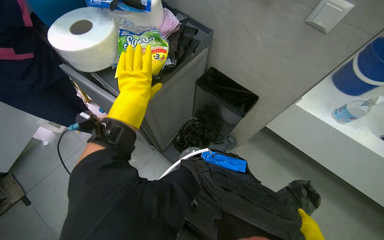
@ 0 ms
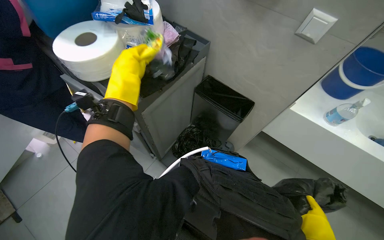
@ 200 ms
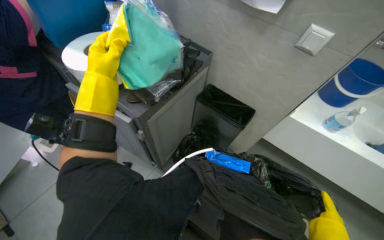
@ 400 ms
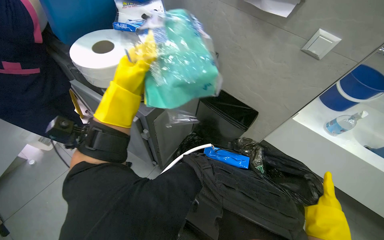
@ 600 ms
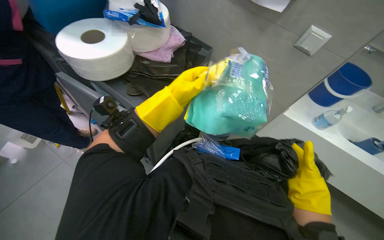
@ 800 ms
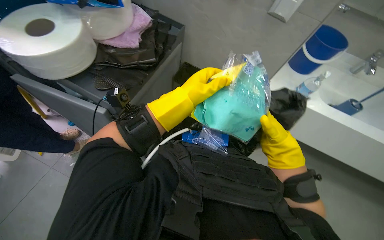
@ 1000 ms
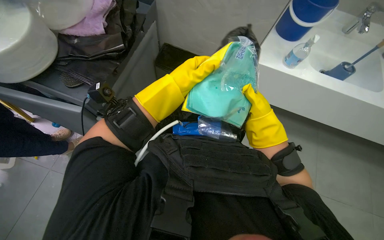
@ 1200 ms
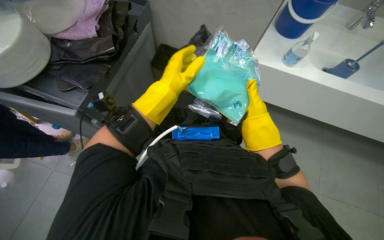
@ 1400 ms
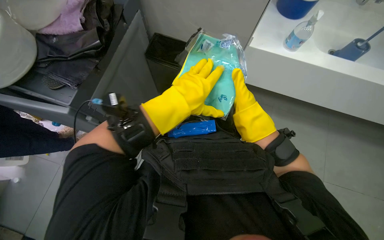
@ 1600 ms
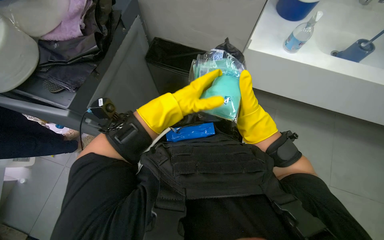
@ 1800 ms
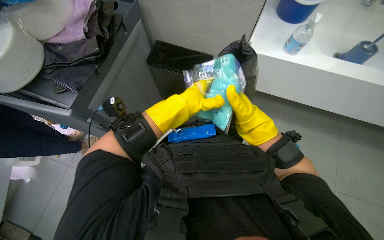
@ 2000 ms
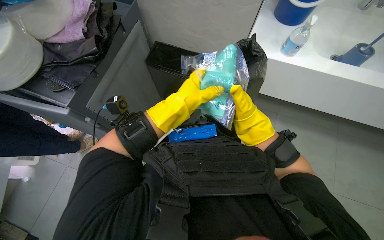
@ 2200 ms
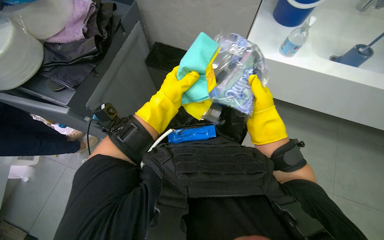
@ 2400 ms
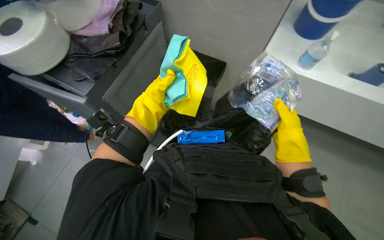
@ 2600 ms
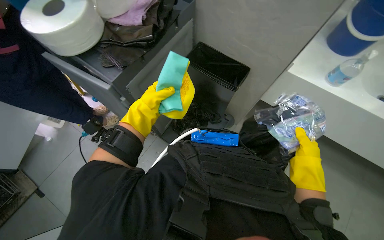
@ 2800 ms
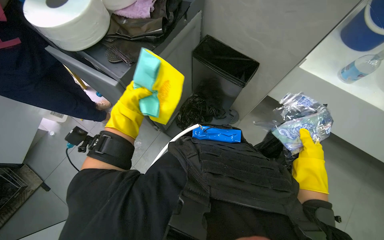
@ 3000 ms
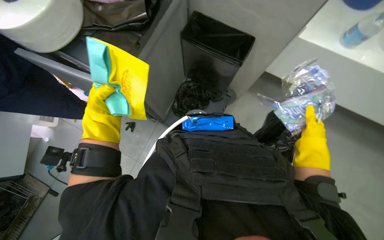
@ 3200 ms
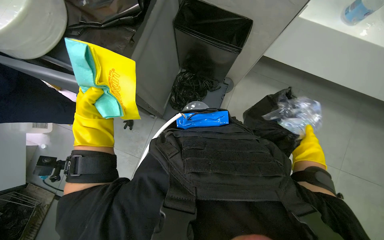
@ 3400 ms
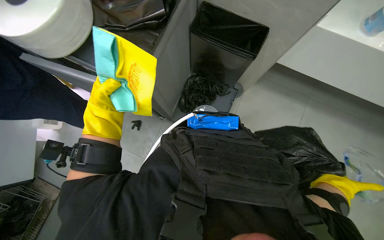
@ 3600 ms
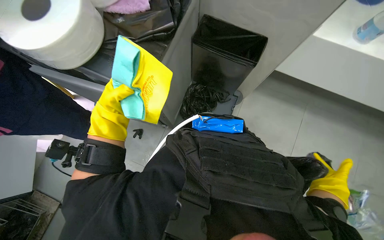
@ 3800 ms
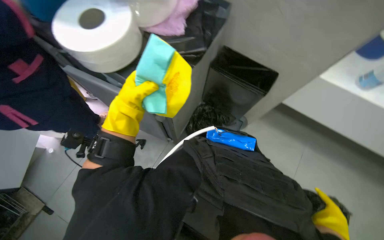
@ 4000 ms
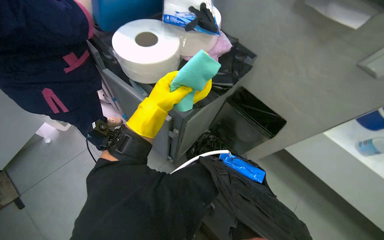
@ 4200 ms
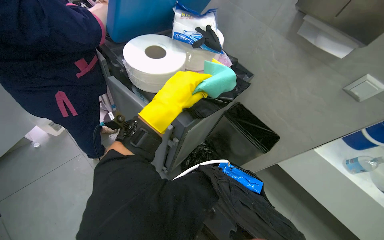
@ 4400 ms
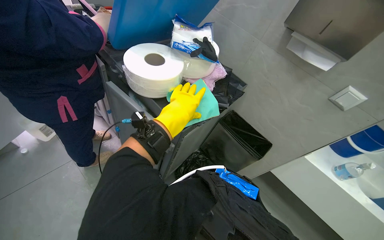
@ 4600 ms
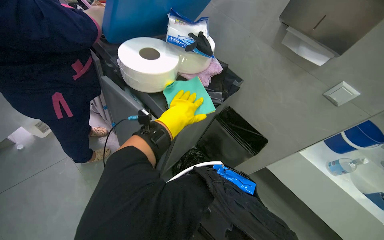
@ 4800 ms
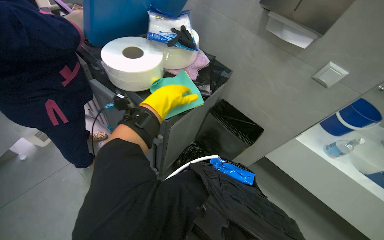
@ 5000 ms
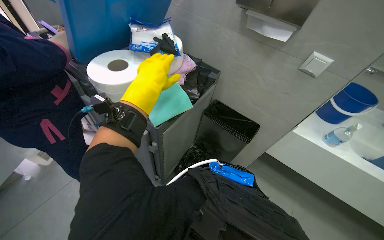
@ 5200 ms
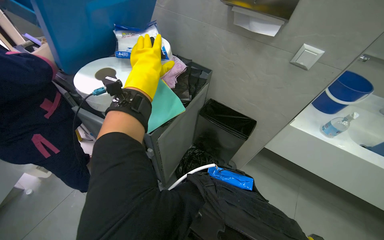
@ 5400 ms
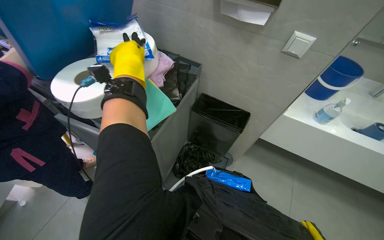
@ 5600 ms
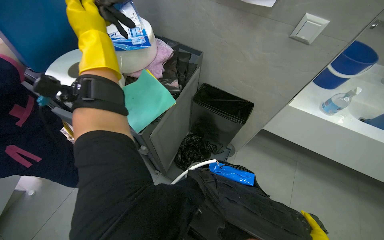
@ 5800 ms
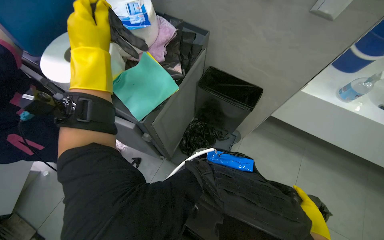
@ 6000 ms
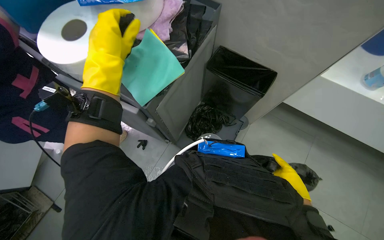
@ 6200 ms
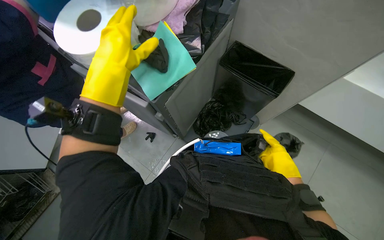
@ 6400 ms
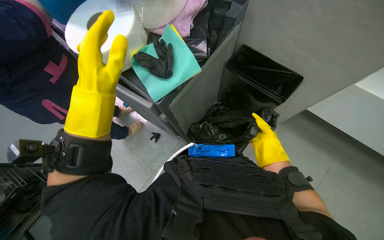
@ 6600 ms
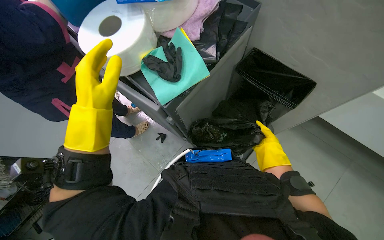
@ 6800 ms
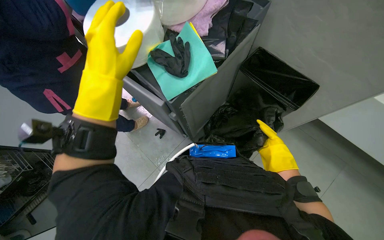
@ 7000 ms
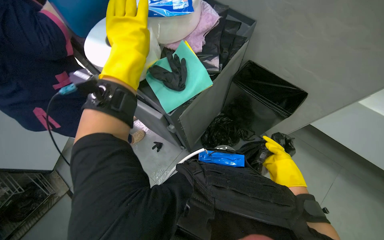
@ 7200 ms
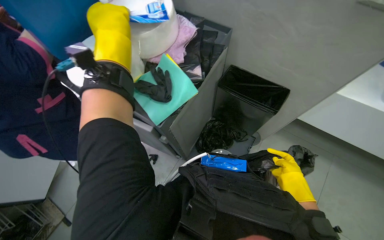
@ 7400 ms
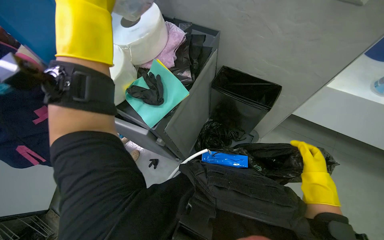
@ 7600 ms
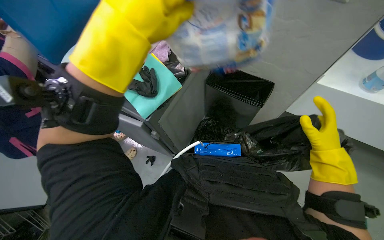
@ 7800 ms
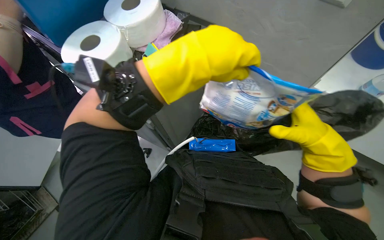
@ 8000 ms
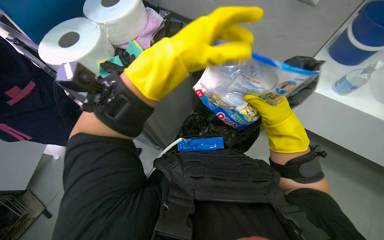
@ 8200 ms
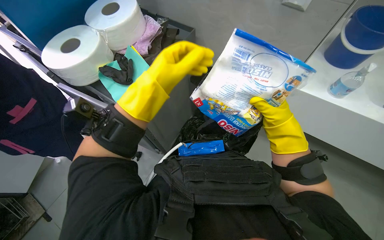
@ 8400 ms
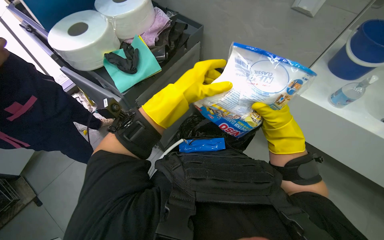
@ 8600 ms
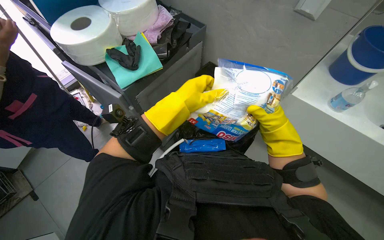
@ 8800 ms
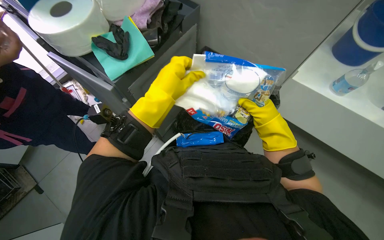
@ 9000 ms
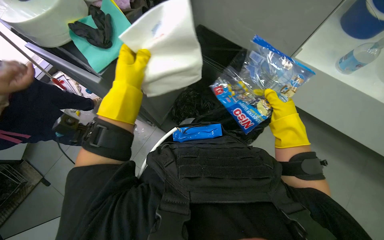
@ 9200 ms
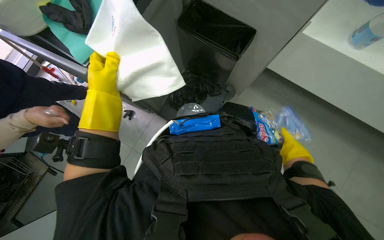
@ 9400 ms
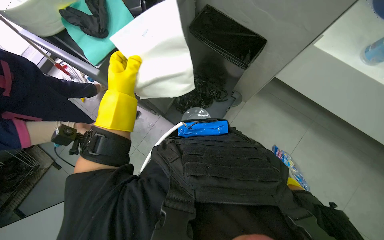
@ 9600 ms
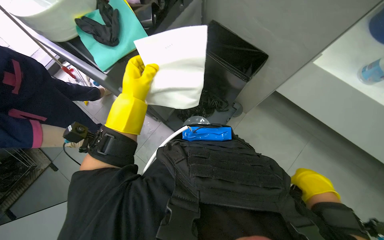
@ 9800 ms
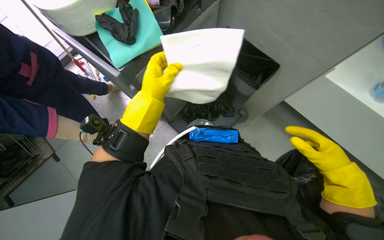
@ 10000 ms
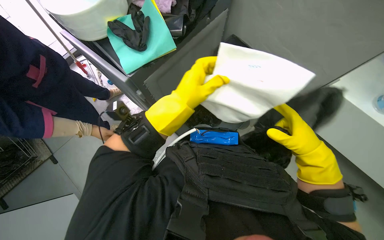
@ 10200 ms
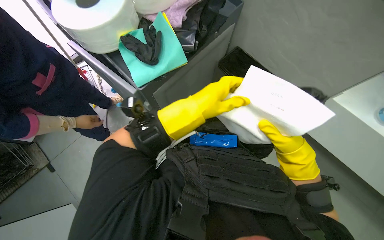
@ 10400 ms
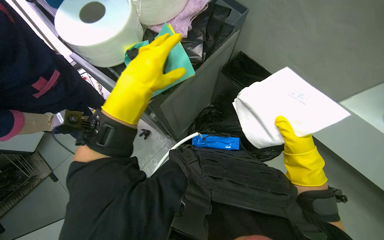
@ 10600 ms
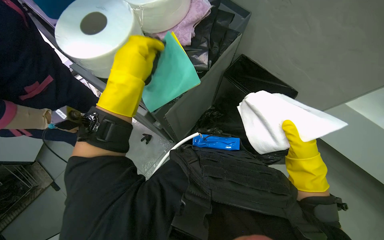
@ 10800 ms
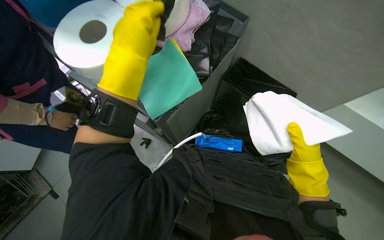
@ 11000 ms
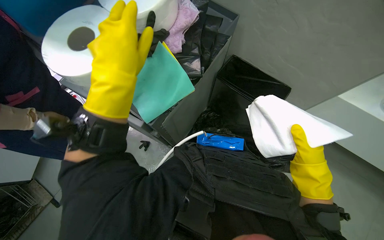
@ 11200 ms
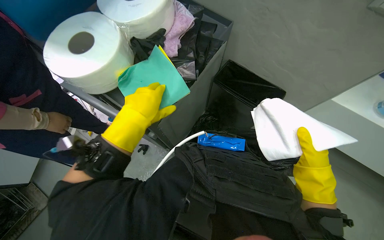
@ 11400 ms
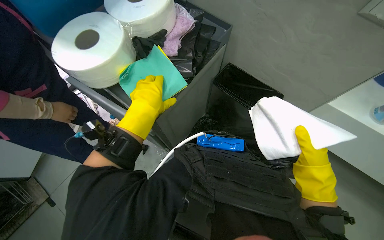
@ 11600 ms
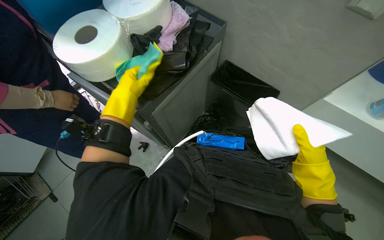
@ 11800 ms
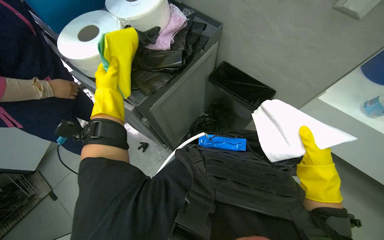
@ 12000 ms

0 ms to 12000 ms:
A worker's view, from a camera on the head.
Job: managing trash.
The whole recording: Collecting trash and bagging it. The worker collects various items and places them into a black trash bag.
0 ms to 1600 ms: The head rotates about 25 degrees to the right.
1600 ms to 3000 ms: The left hand travels to the left and farther from the camera by about 30 cm, while the right hand shifts roughly 15 cm to the right and down the picture.
3000 ms to 4400 ms: The view tips upward by approximately 15 degrees.
4400 ms to 6000 ms: The left hand swings nearer and farther, roughly 20 cm each way, with 2 reversals.
6000 ms to 7600 ms: The left hand moves nearer to the camera, roughly 10 cm.
7600 ms to 9000 ms: The right hand heads up the picture, covering some 10 cm. The left hand heads down the picture, to the right and farther from the camera, covering some 30 cm.
10400 ms to 12000 ms: The left hand is displaced to the left by roughly 25 cm.

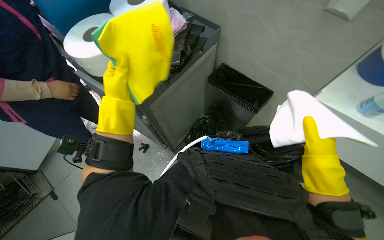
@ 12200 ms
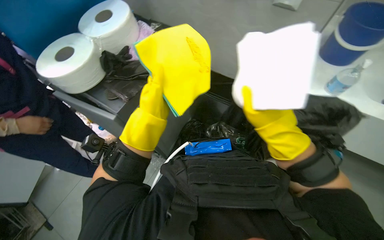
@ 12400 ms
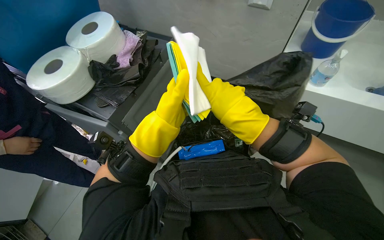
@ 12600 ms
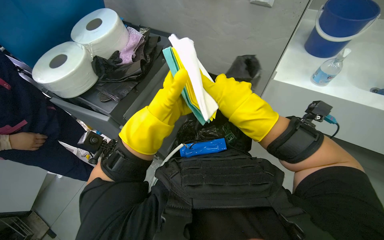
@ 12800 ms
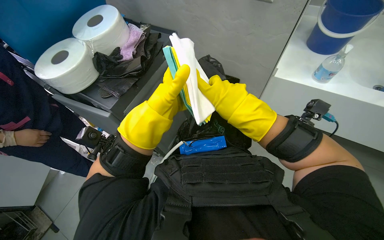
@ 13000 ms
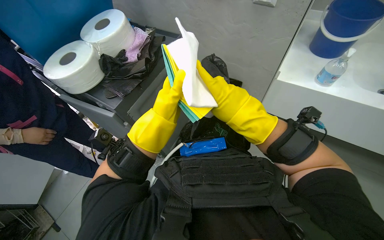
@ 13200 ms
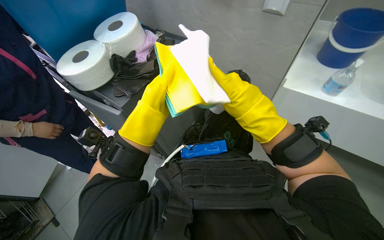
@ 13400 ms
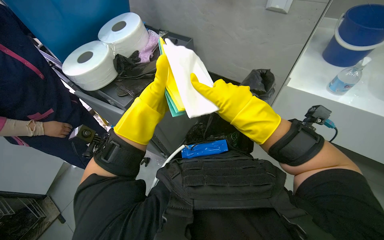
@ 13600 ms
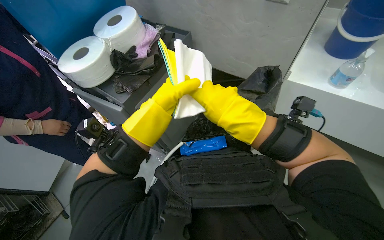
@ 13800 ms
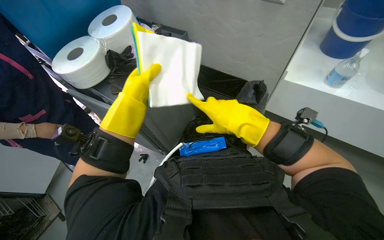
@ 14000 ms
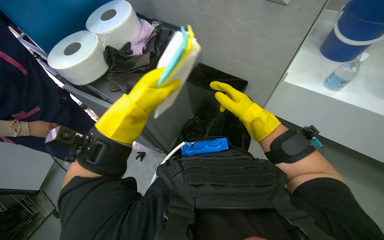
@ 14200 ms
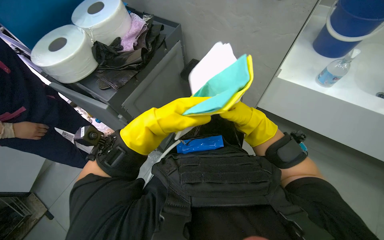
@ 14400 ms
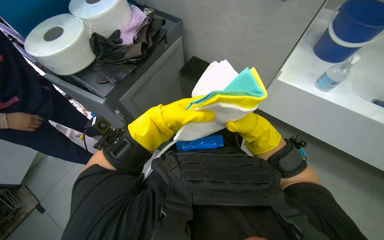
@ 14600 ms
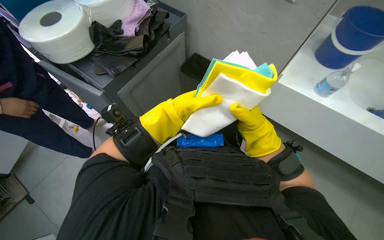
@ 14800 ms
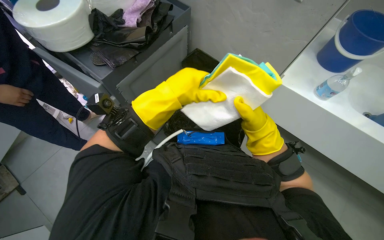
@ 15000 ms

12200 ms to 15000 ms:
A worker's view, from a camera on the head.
Job: managing trash.
The whole recording: Collecting trash and bagging it. The worker collects various items and places them into a black trash bag.
12200 ms to 13600 ms: The left hand goes approximately 15 cm to the right. The right hand goes about 20 cm to the left and nearer to the camera.
13600 ms to 15000 ms: The left hand goes about 10 cm to the right, while the right hand travels farther from the camera and to the right by roughly 25 cm.

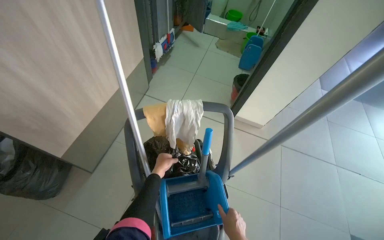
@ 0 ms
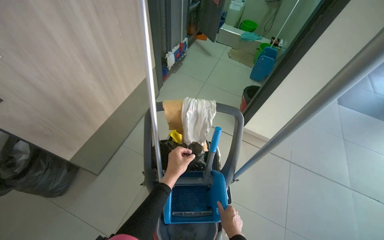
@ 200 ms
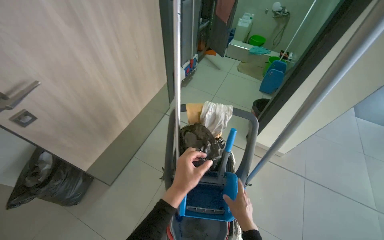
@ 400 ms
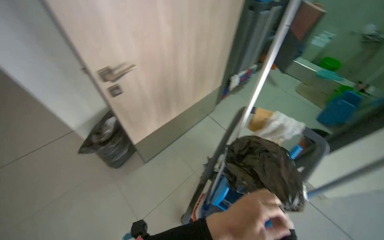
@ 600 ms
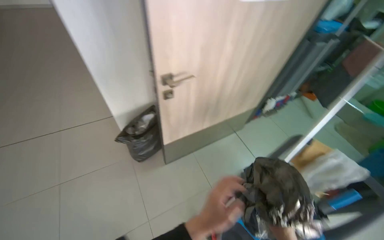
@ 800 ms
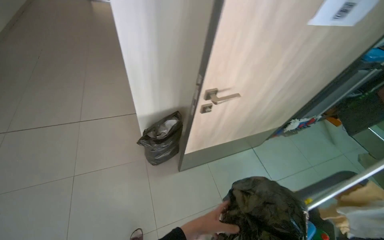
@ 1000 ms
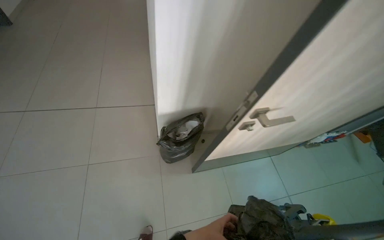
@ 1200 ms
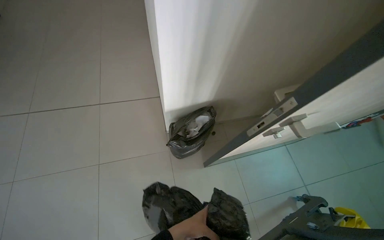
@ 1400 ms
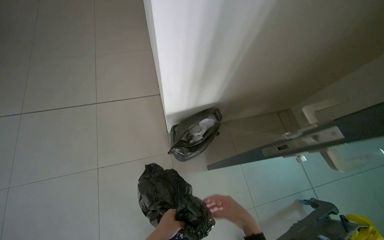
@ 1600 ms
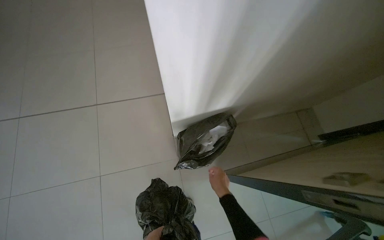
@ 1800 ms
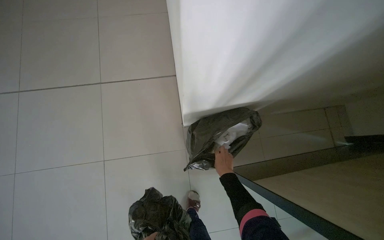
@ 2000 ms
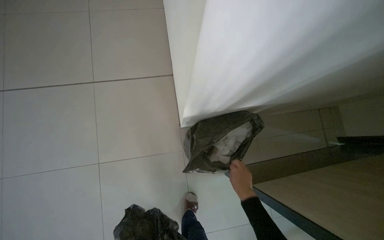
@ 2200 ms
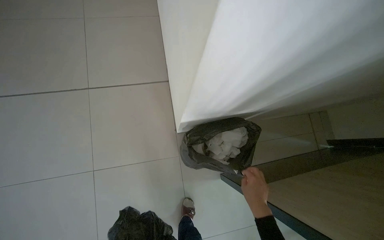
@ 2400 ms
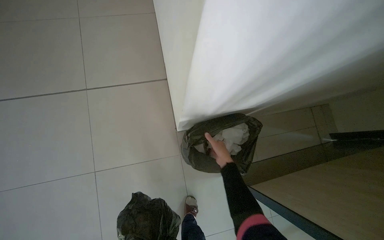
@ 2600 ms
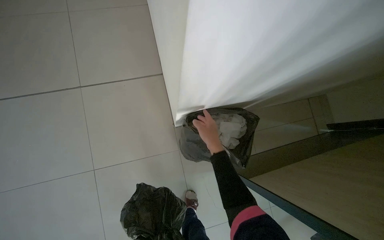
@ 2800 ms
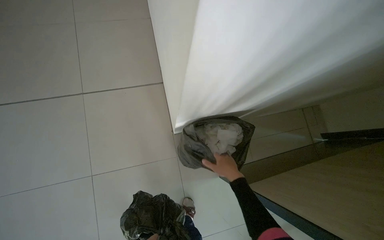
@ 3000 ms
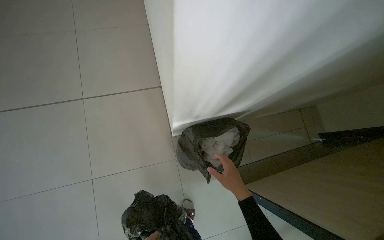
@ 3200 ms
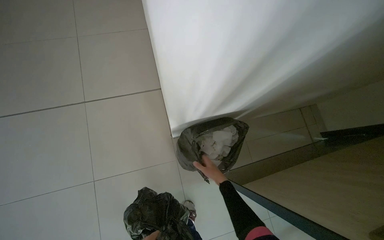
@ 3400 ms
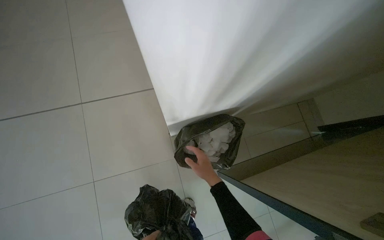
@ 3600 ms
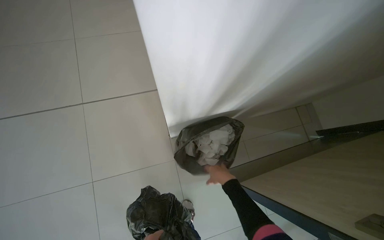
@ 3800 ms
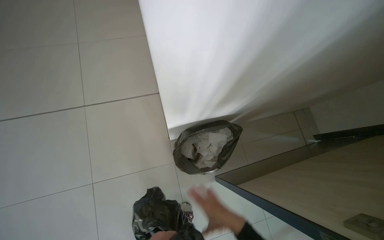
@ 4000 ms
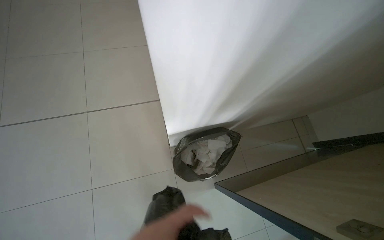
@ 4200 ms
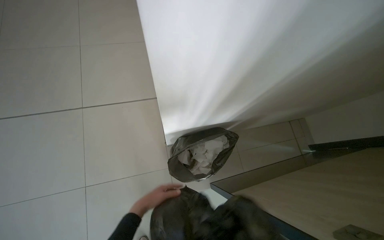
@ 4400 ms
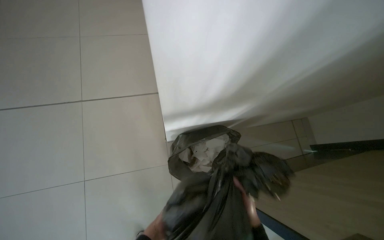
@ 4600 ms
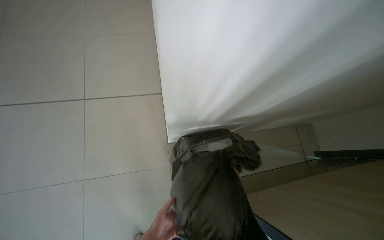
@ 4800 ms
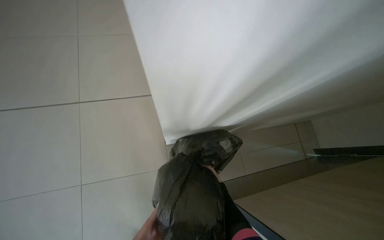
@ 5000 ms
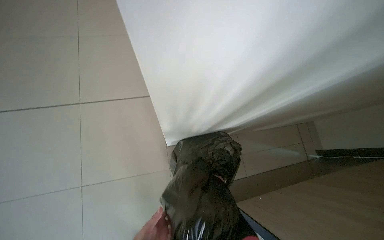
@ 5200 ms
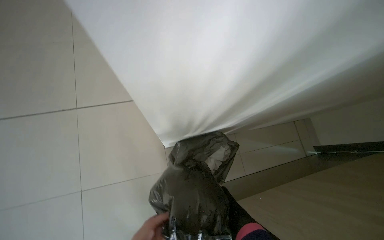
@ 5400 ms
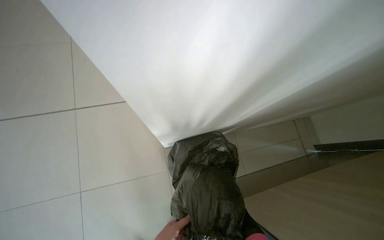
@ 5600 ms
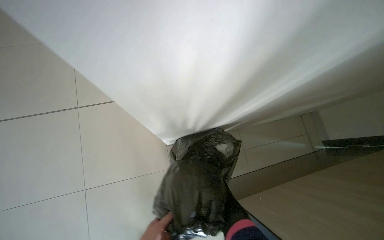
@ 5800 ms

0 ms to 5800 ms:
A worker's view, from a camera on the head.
Job: managing trash.
The whole recording: Emptying trash bins. The worker empties trash bins and replaces the bags, then places the full bags on the cleaning cart.
0 ms to 1400 ms: The head travels some 70 cm. The wearer's head swings some 55 degrees to the left.
1400 ms to 2800 ms: The camera is carried some 50 cm. The view tilts approximately 15 degrees downward.
